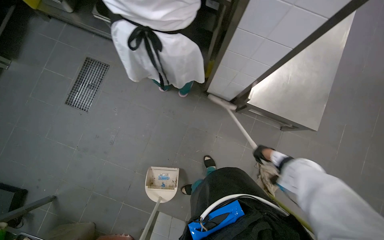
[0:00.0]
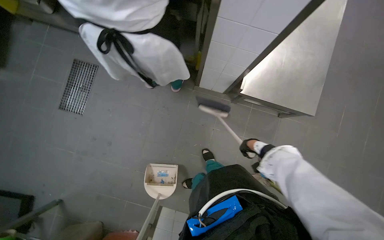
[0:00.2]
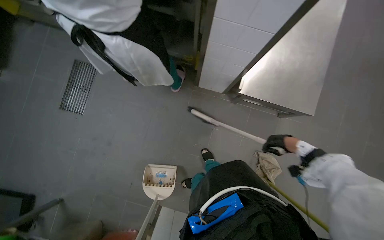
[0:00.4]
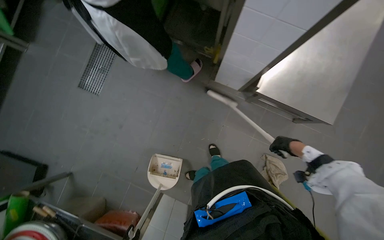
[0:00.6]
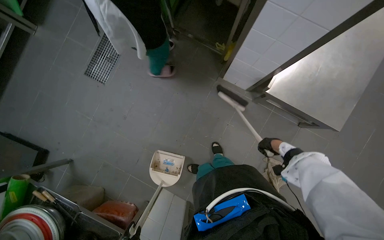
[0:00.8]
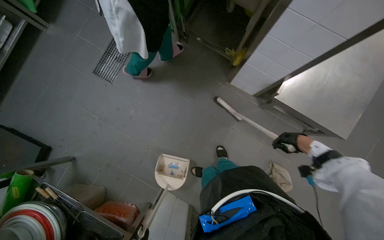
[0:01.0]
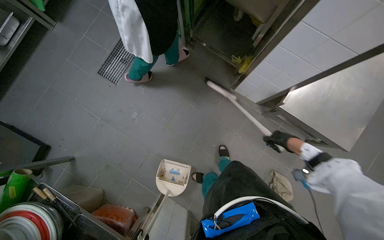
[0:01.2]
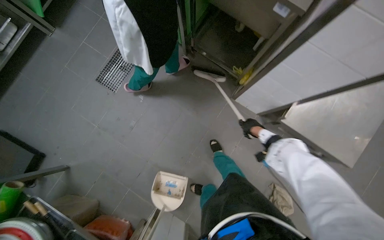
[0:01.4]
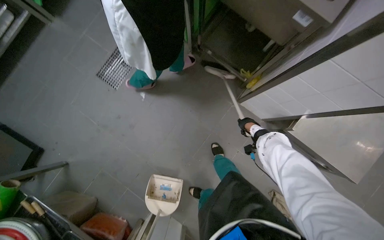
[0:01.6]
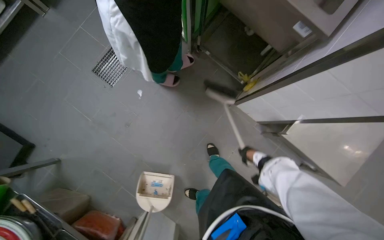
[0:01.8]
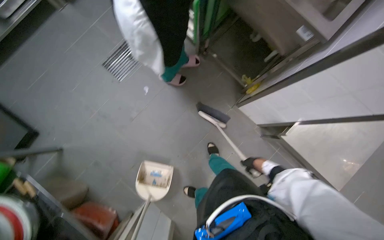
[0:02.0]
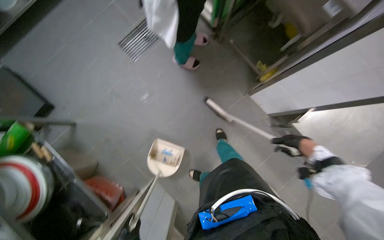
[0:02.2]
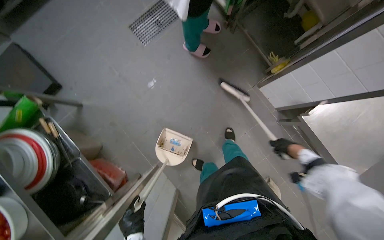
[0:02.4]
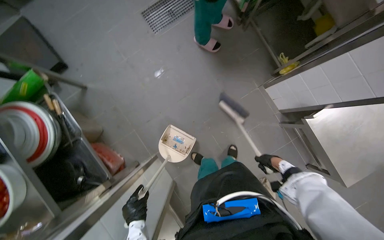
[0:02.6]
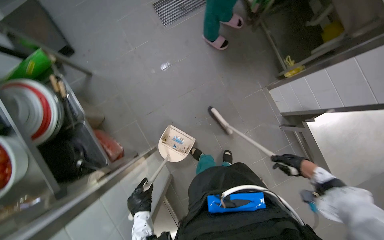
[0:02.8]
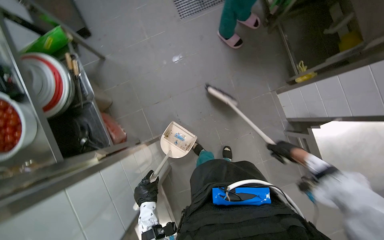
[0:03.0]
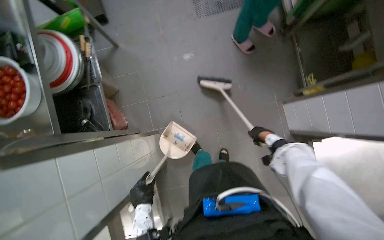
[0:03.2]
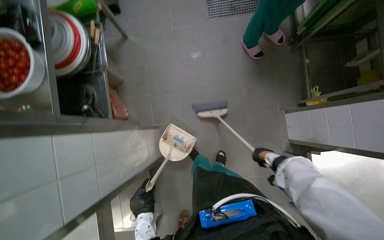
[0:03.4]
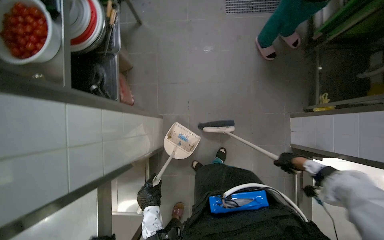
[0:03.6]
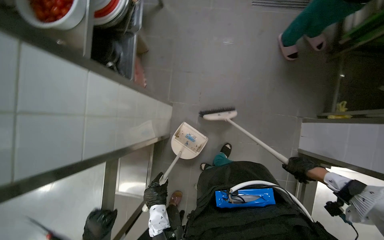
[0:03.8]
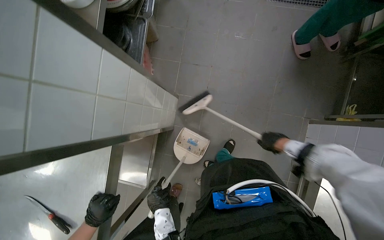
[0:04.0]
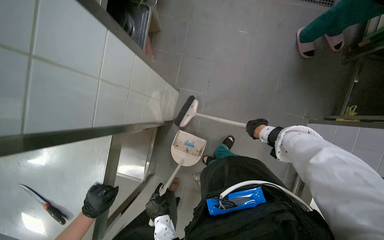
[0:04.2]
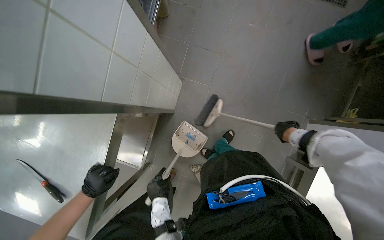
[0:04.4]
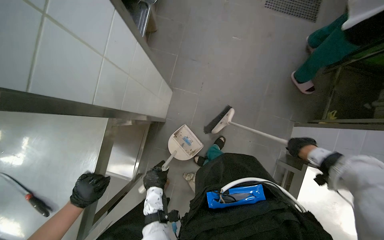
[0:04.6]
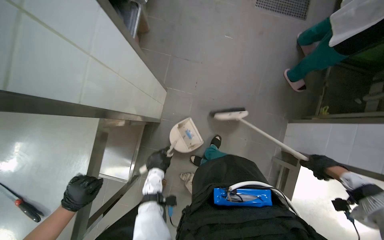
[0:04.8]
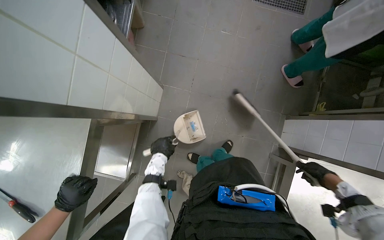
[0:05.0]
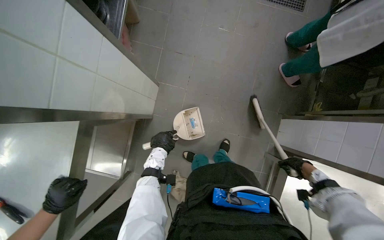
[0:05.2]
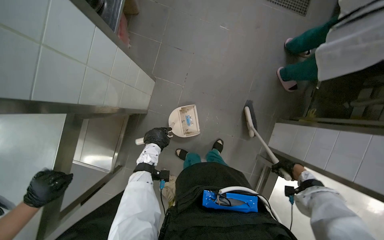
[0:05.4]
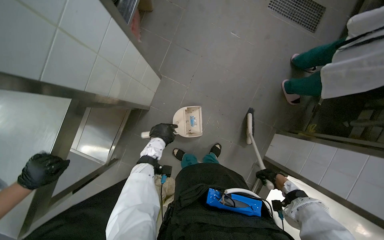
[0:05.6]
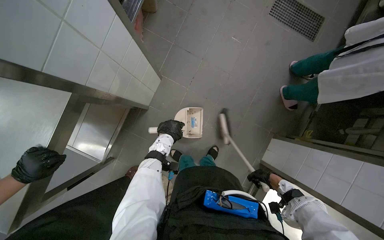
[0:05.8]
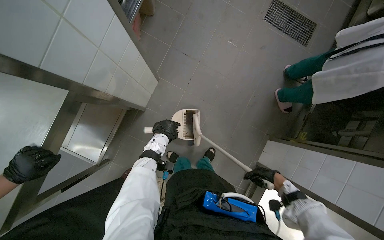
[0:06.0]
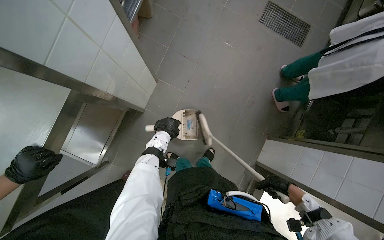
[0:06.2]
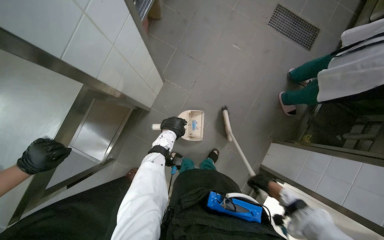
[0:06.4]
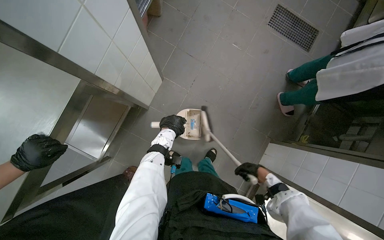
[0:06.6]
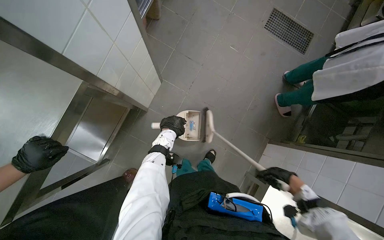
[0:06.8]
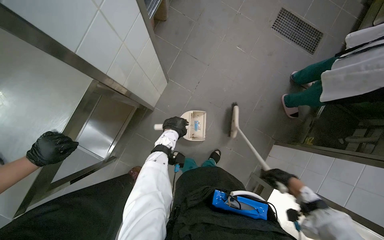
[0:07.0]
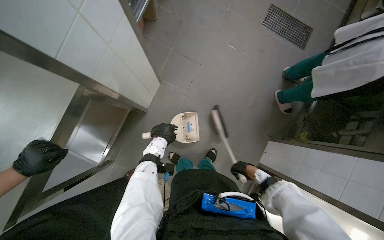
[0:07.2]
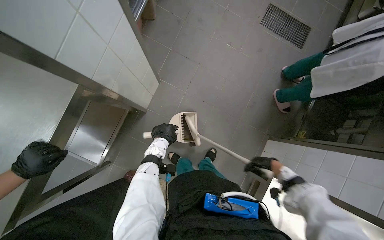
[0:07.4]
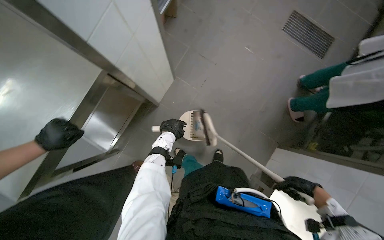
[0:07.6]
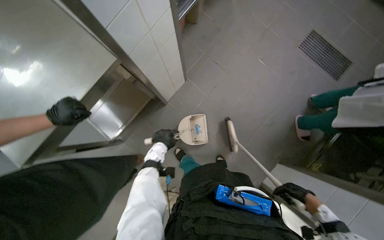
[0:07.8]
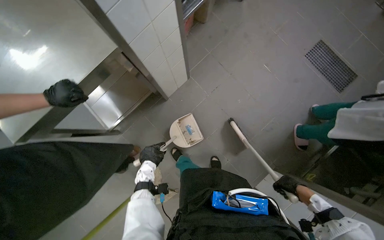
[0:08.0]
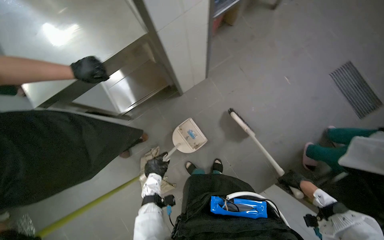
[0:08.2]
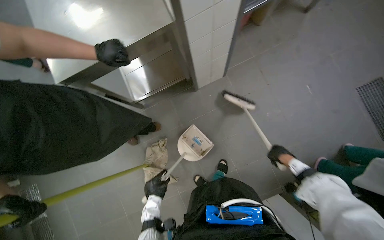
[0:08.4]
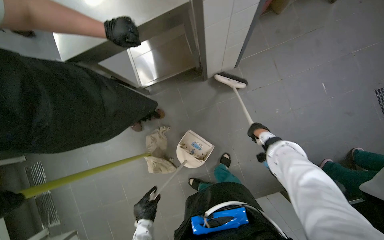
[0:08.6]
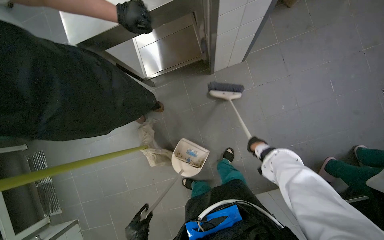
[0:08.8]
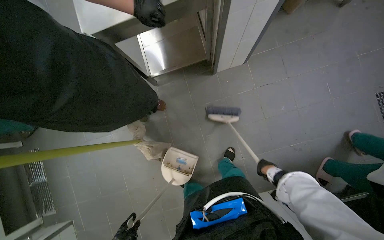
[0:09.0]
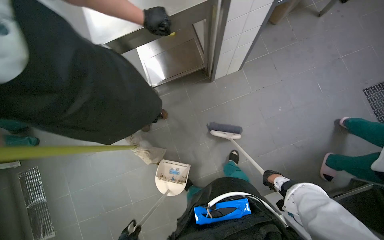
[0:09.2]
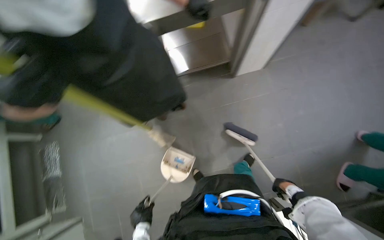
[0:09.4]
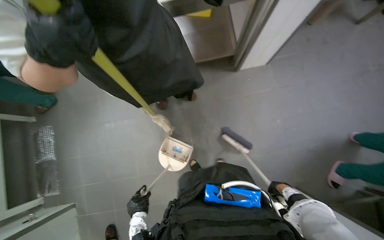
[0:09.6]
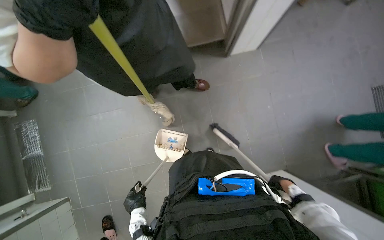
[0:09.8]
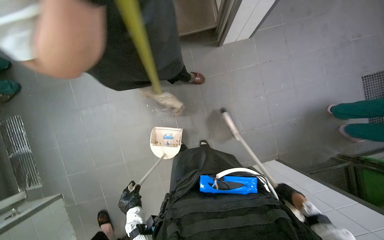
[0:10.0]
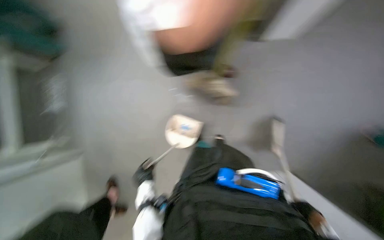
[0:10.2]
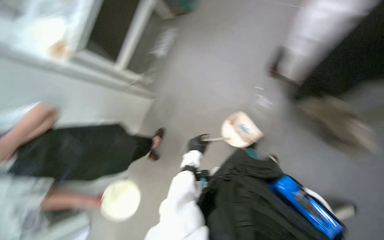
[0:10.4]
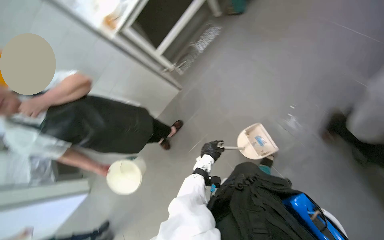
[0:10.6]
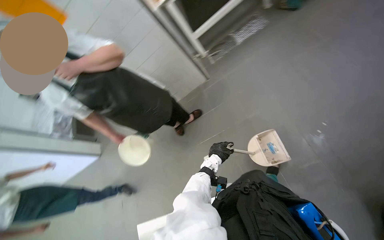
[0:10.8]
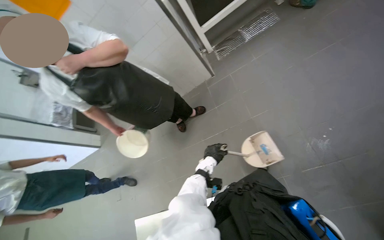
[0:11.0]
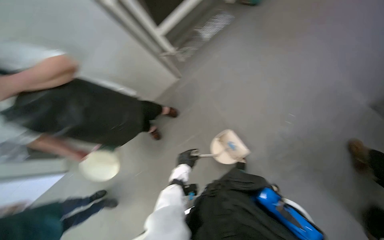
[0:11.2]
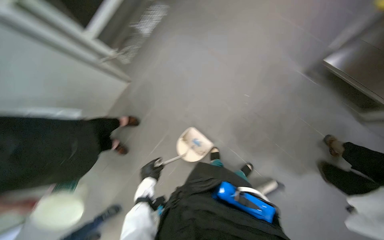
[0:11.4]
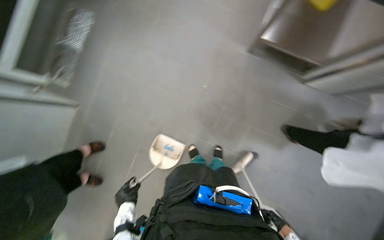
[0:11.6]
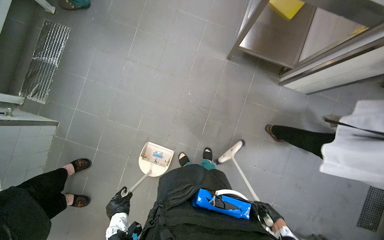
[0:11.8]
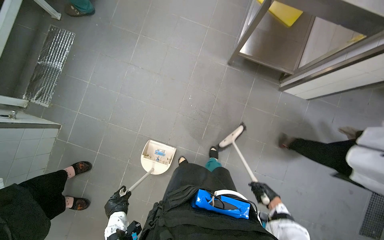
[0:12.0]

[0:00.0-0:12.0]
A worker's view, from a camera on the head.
Job: sweeping floor.
The whole recording: Sweeping kitchen floor. The worker sweeps the kitchen floor with a broom and dustpan, moving chairs to clean underneath them.
0:00.0 to 0:01.6: The right hand goes about 35 cm up the picture and to the left, and goes nearer to the camera and returns, roughly 5 cm each way.
0:01.6 to 0:03.0: The camera travels some 40 cm. The scene rotates clockwise by roughly 30 degrees.
0:03.0 to 0:04.4: The scene rotates clockwise by approximately 40 degrees. The right hand goes nearer and farther, roughly 20 cm each way, reversing 2 times.
0:04.4 to 0:06.0: The right hand moves down the picture, approximately 10 cm.
0:06.0 to 0:07.6: The right hand moves nearer to the camera, approximately 10 cm.
0:07.6 to 0:09.0: The scene turns some 40 degrees clockwise in the picture.
0:09.0 to 0:10.4: The head rotates about 40 degrees to the left.
0:10.4 to 0:12.0: The head rotates roughly 25 degrees to the right.

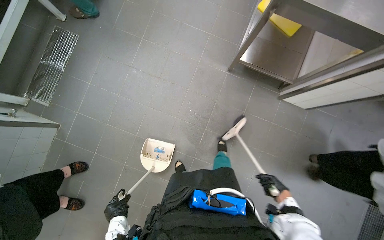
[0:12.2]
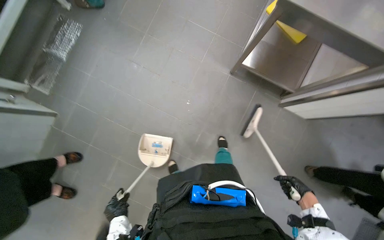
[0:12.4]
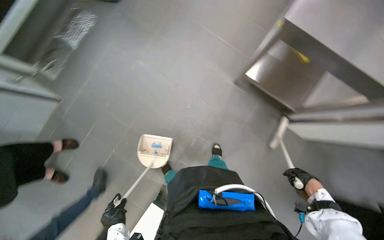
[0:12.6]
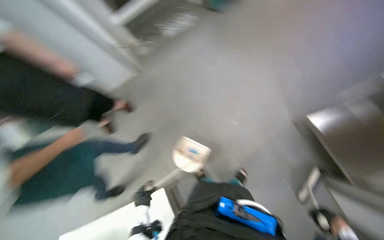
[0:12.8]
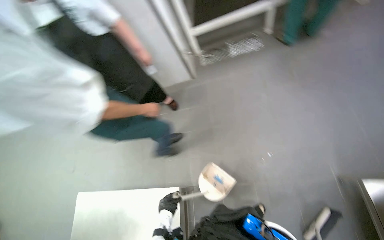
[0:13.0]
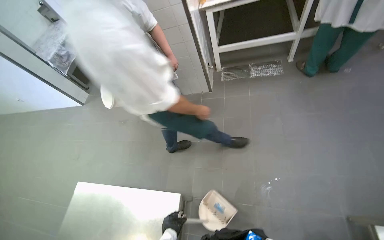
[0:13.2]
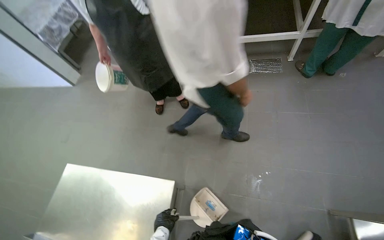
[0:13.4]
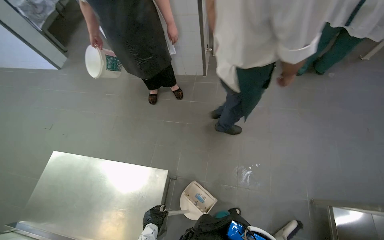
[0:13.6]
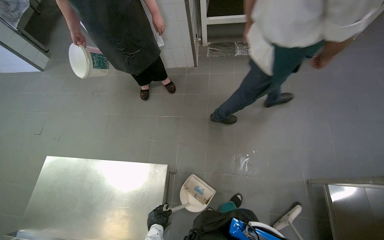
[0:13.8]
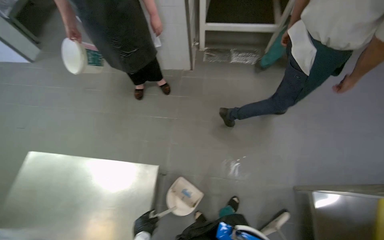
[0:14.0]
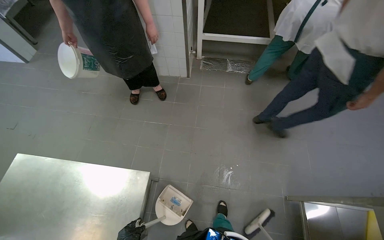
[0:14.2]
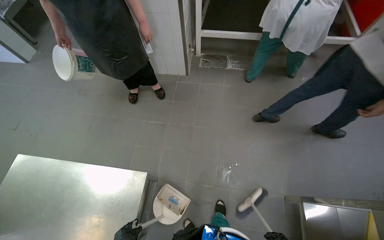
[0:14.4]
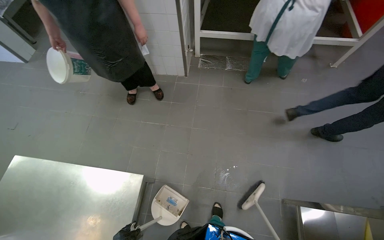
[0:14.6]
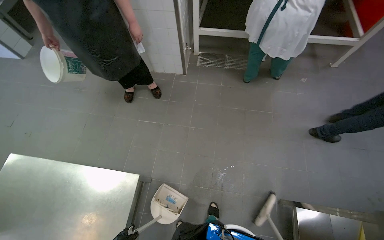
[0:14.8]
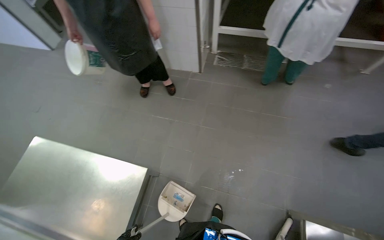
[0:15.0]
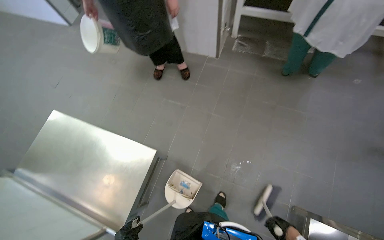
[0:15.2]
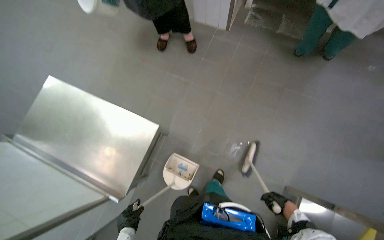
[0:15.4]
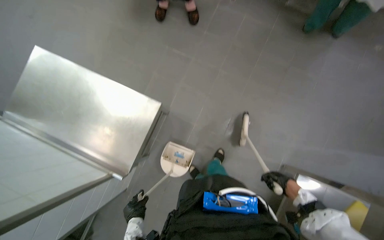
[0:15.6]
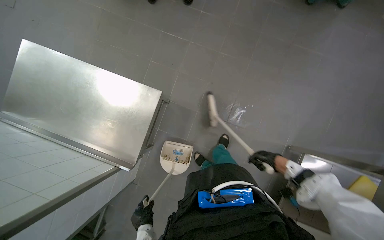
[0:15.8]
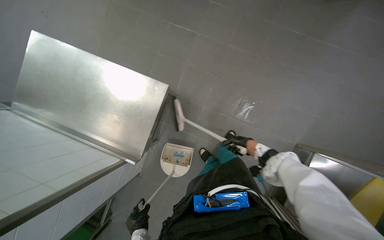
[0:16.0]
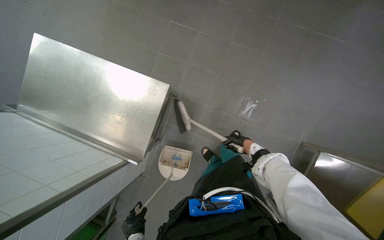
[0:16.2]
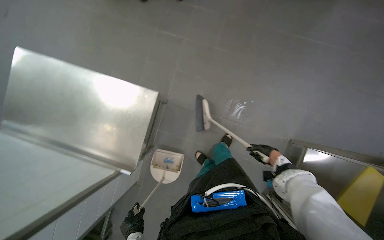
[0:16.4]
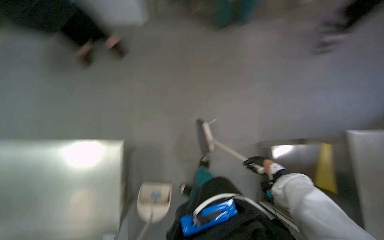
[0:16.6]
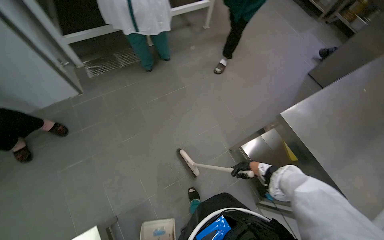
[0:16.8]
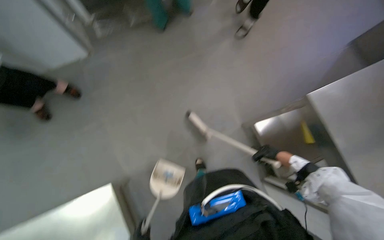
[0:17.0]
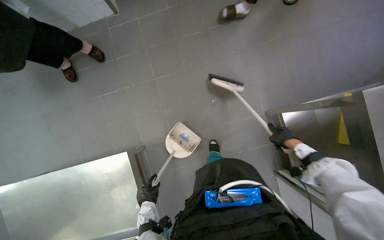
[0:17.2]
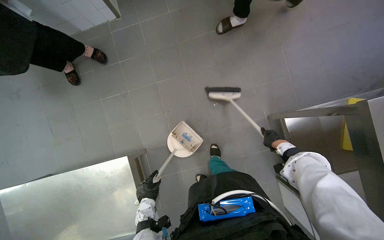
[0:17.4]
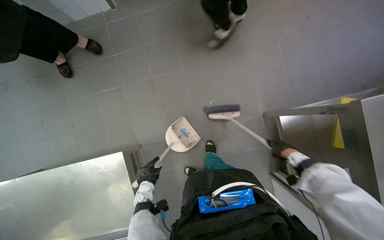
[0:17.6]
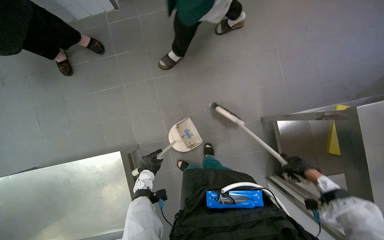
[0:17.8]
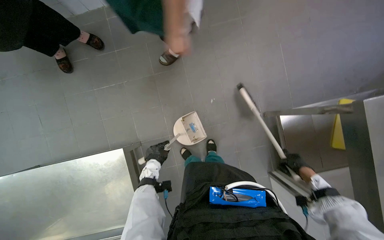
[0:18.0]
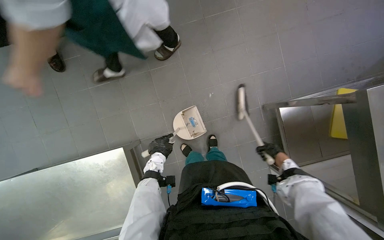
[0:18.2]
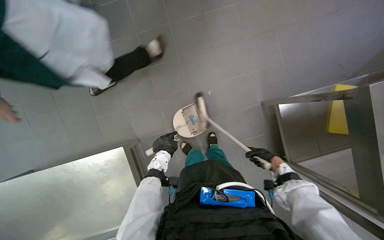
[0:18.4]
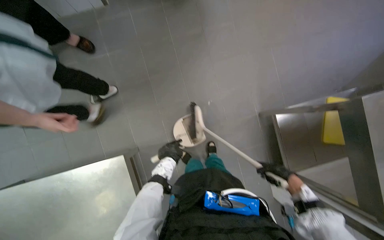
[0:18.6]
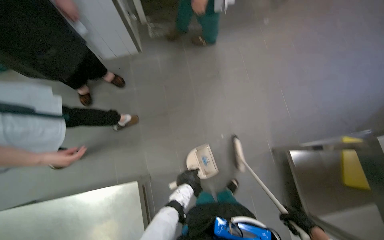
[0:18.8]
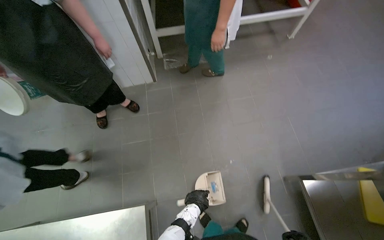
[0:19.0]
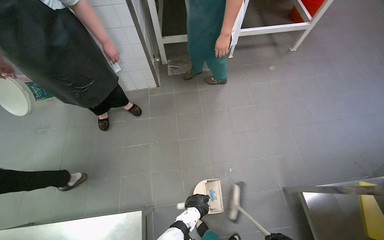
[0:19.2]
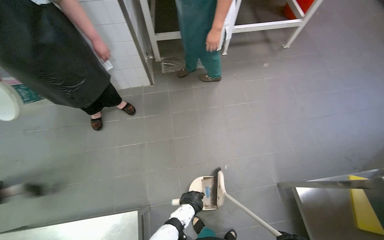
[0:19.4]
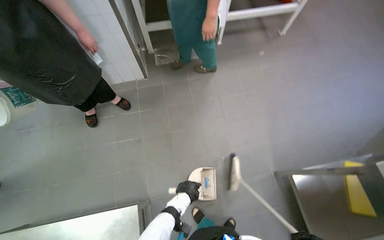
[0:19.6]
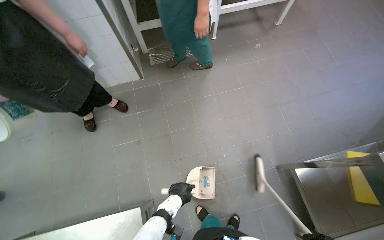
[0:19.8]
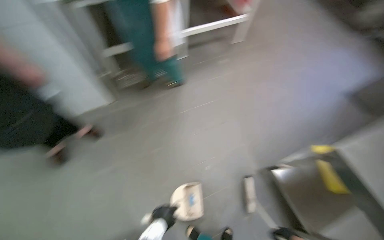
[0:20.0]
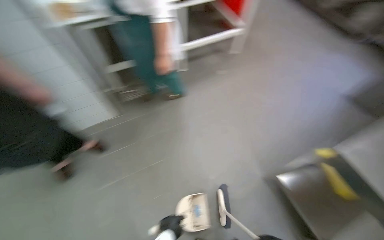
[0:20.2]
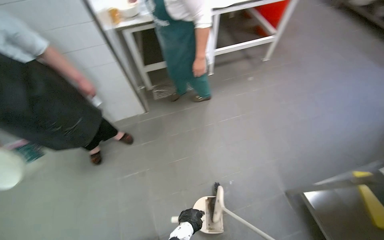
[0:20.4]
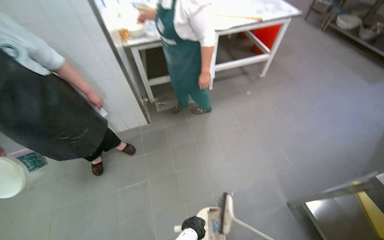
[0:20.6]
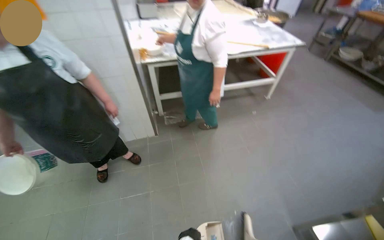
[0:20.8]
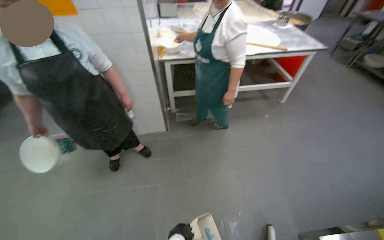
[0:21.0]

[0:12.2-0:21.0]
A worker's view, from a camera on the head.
Job: sweeping floor.
The whole recording: Sweeping kitchen floor. The worker sweeps the kitchen floor with a broom and dustpan, moving chairs to clean underneath them.
0:12.2 to 0:13.6: The scene turns about 45 degrees clockwise in the picture. The left hand heads to the right, covering roughly 35 cm.
0:16.6 to 0:18.0: The camera pitches downward, by about 15 degrees.
0:18.0 to 0:19.6: The camera pitches upward, by about 20 degrees.
0:19.6 to 0:21.0: The view tips upward by about 25 degrees.
